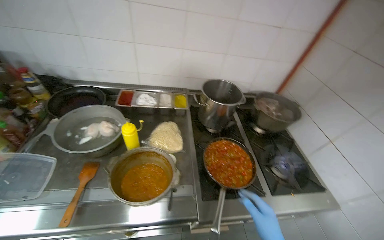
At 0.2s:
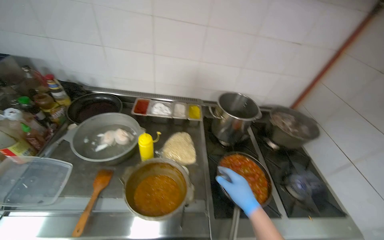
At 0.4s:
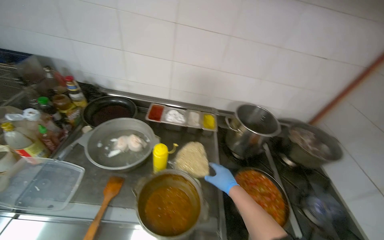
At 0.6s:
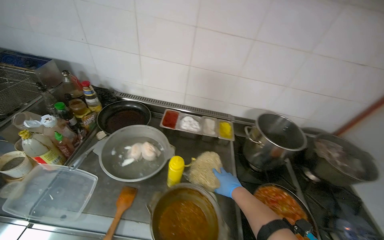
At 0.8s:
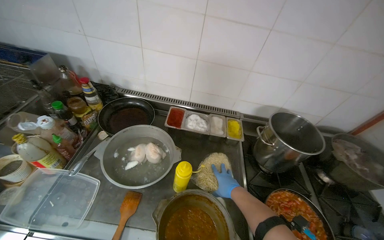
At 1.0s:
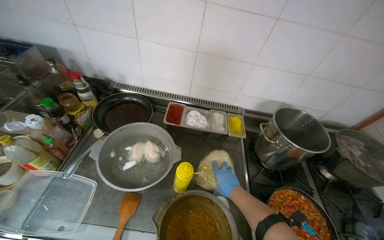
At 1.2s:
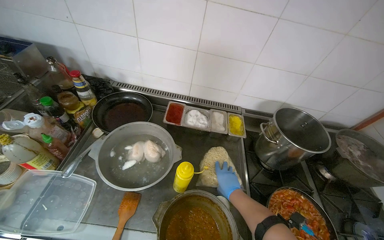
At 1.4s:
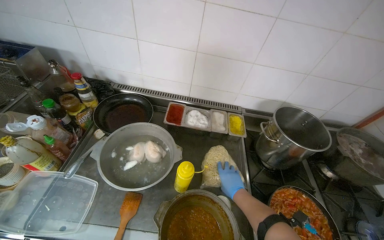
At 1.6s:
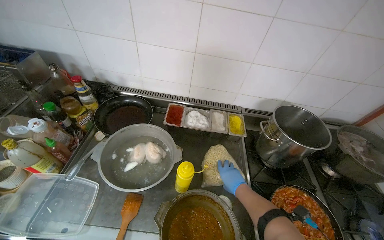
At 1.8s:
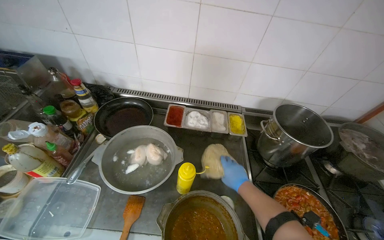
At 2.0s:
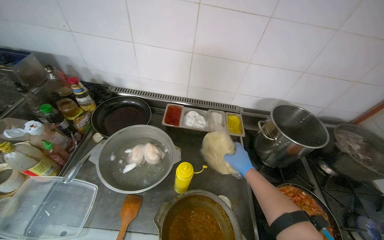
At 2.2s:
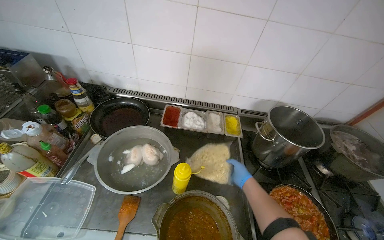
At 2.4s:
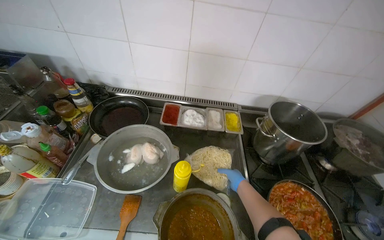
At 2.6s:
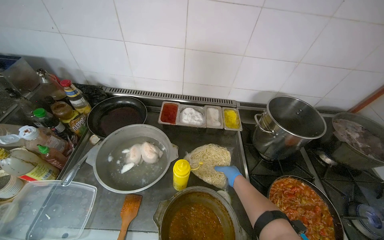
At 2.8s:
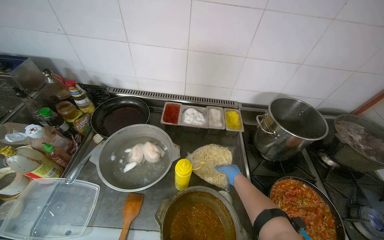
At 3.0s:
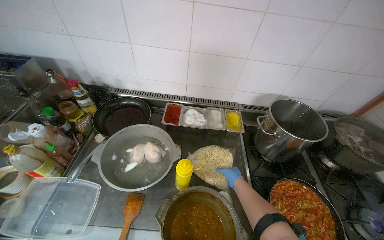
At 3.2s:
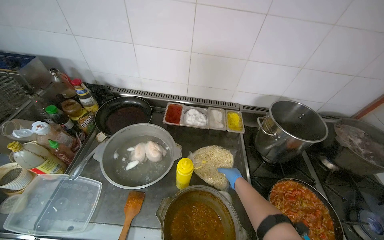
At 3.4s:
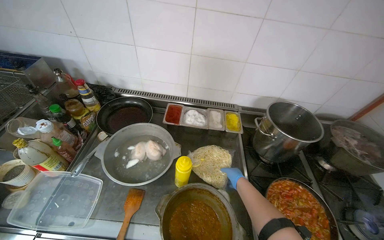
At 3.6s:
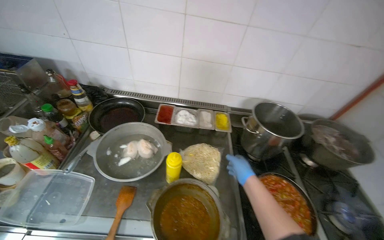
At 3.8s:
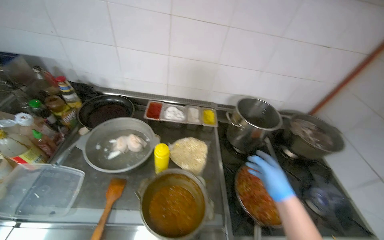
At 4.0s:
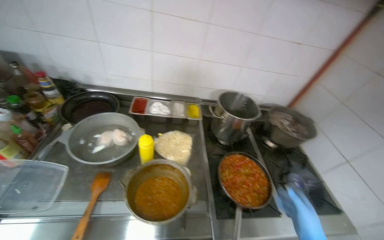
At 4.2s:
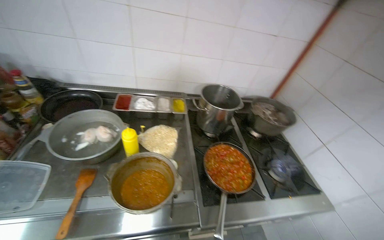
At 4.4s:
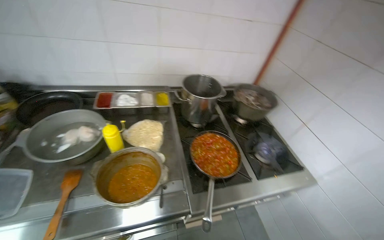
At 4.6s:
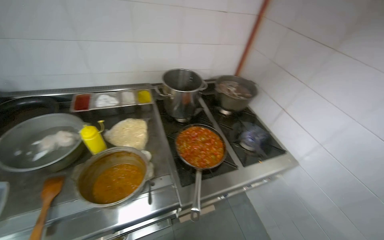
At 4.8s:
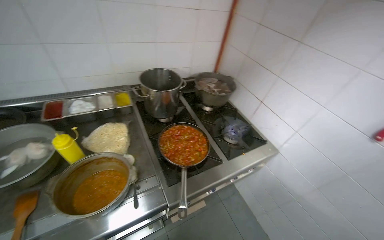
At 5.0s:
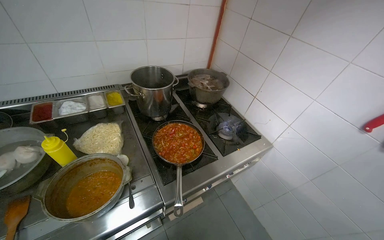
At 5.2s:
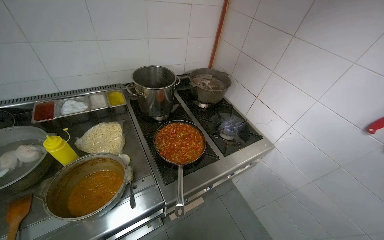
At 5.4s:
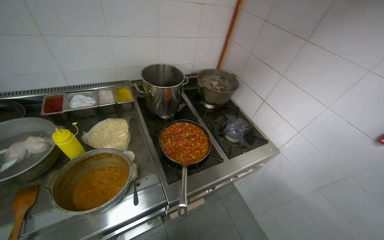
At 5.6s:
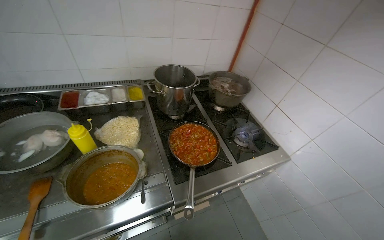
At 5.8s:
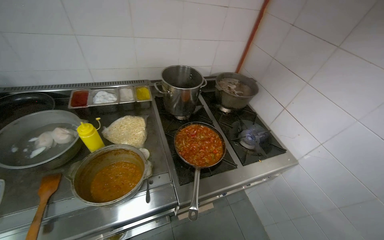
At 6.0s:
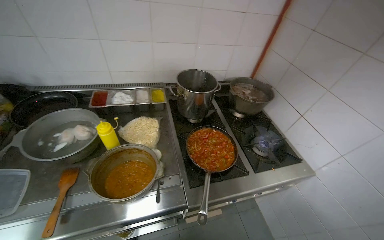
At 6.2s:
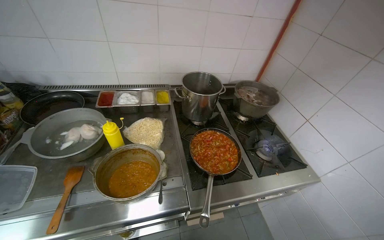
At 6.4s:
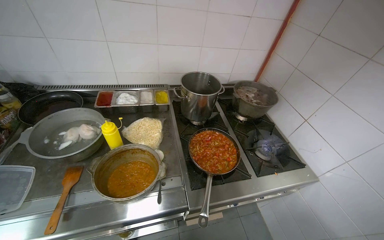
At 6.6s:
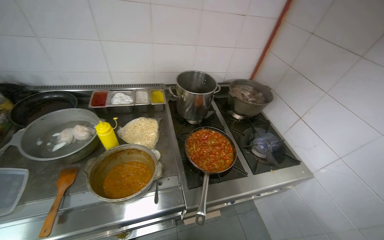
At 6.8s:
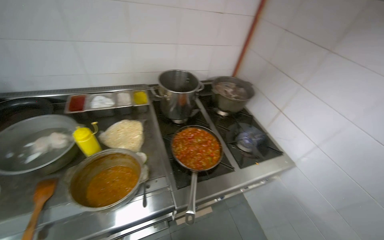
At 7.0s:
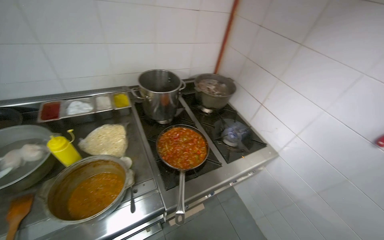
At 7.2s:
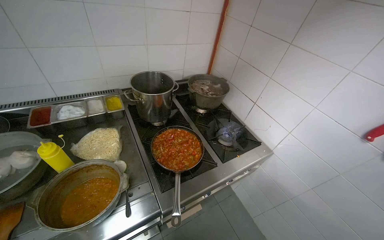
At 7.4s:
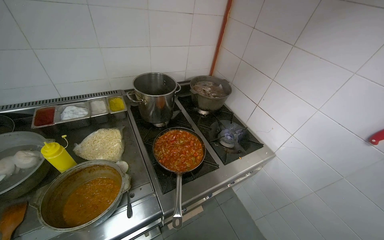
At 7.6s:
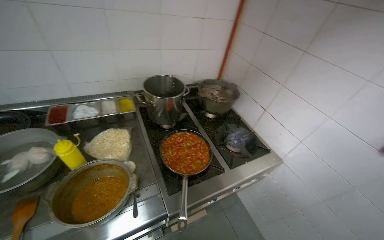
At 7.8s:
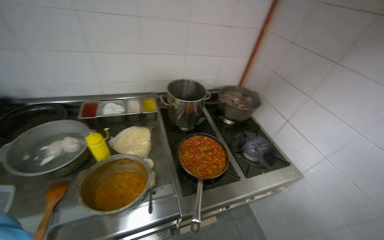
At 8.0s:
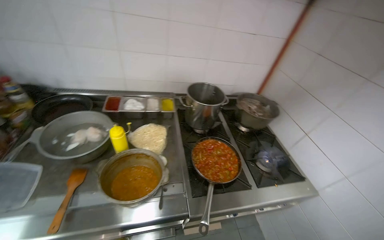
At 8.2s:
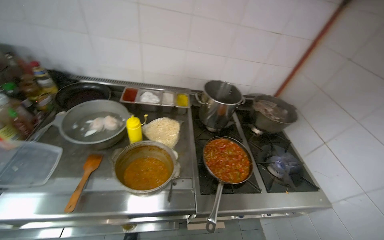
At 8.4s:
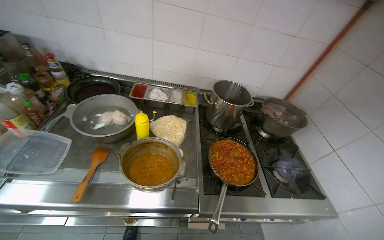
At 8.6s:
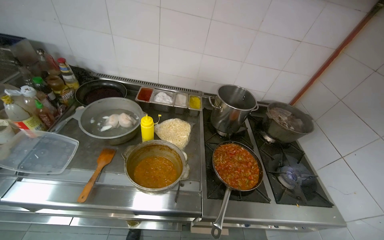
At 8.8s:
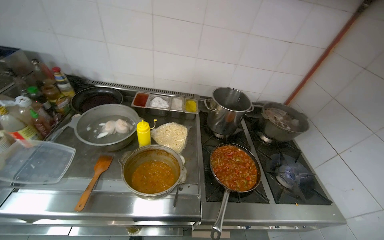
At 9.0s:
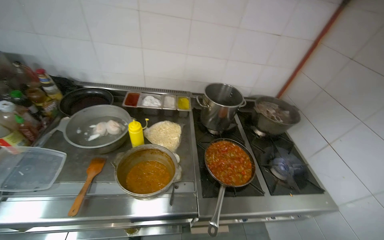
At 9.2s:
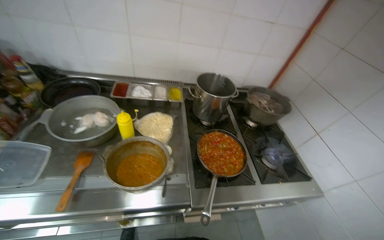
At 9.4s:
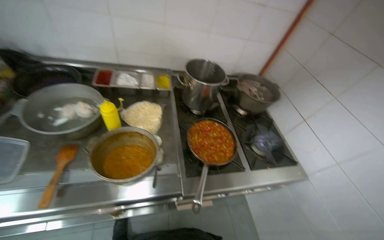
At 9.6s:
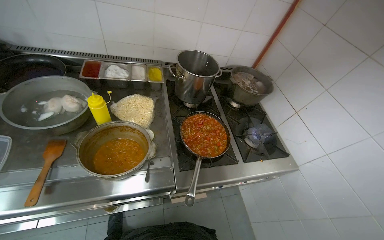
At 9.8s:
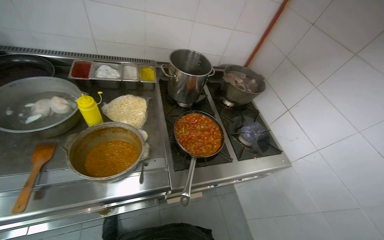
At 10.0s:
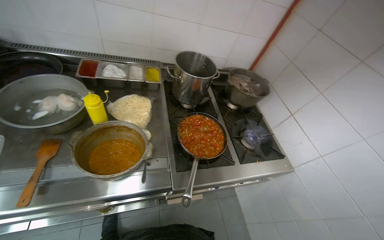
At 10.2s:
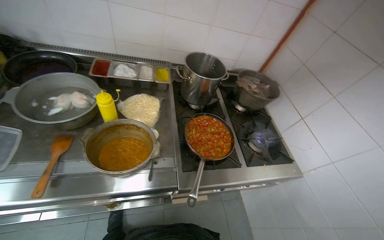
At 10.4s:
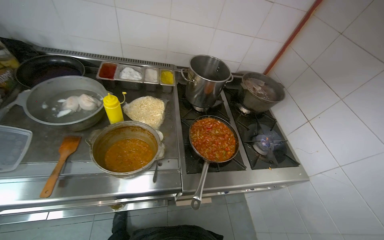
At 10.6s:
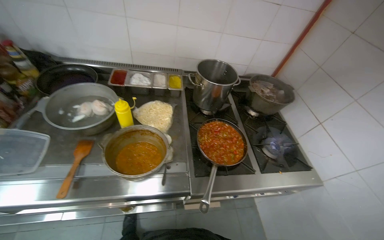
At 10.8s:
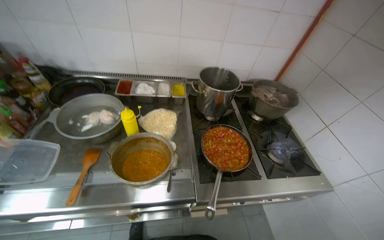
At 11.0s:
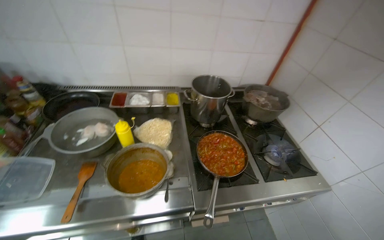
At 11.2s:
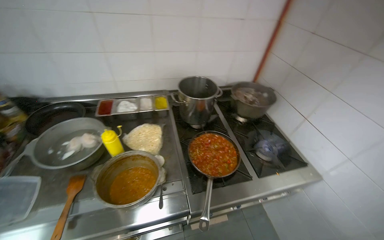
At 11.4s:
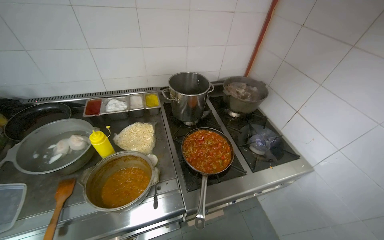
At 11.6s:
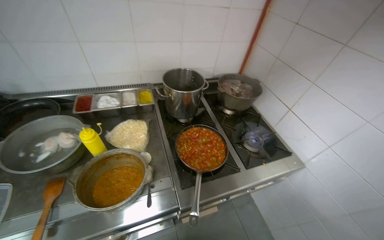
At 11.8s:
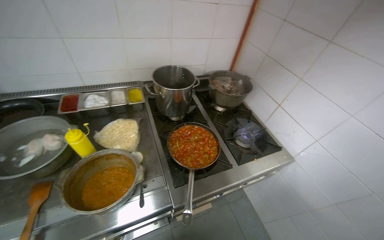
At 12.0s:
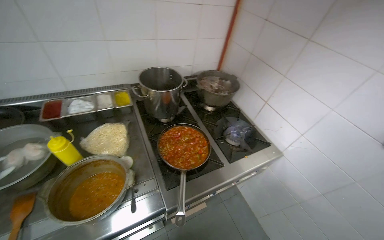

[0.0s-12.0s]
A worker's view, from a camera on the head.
Job: preparing food.
The whole recording: Taking component from refrigerator and washing vegetables. The worker takes the required component from the refrigerator, places vegetables into a dish, and washes them.
1.6s to 3.0s: The right hand shifts approximately 10 cm farther from the camera.
3.0s to 4.4s: The wearer's head swings roughly 15 degrees to the right.
7.6s to 9.0s: The head rotates about 20 degrees to the left.

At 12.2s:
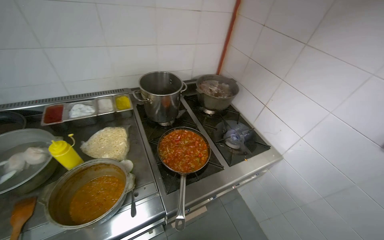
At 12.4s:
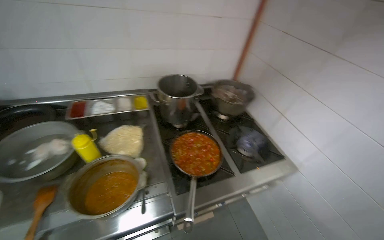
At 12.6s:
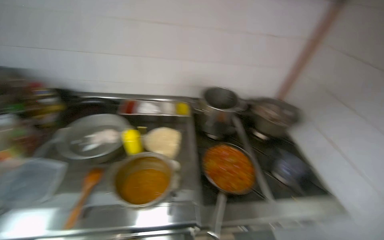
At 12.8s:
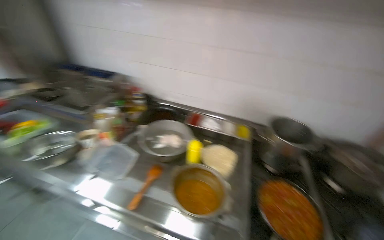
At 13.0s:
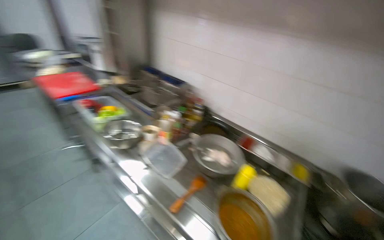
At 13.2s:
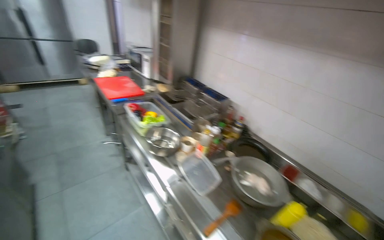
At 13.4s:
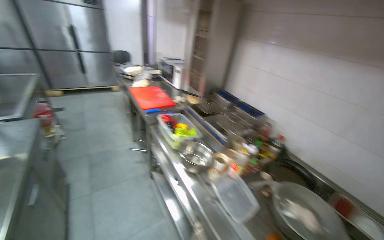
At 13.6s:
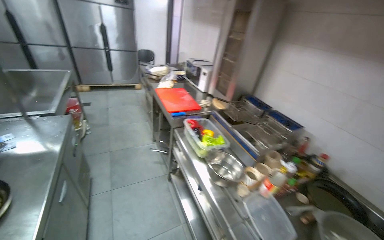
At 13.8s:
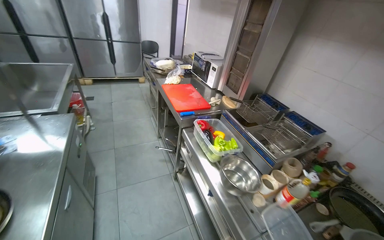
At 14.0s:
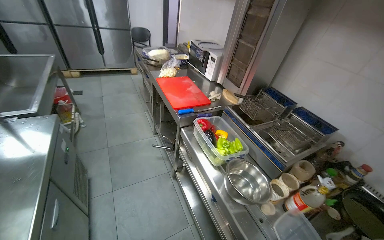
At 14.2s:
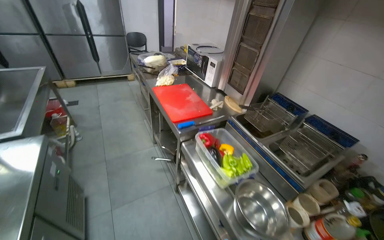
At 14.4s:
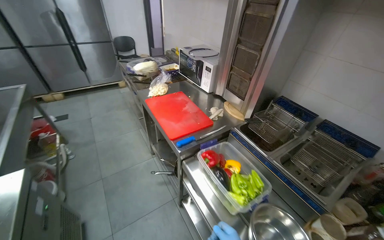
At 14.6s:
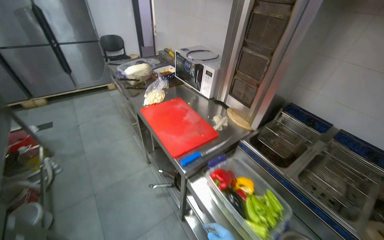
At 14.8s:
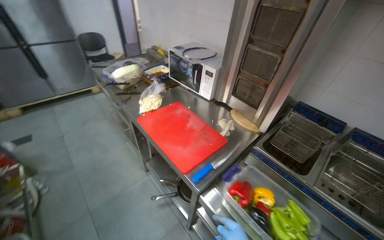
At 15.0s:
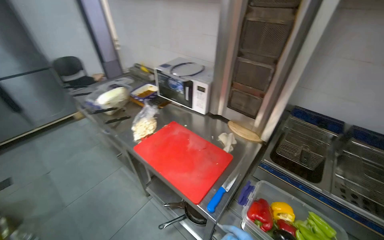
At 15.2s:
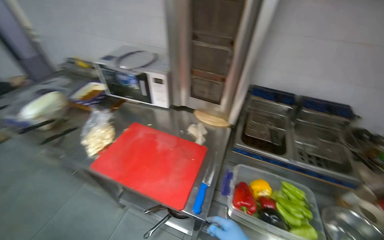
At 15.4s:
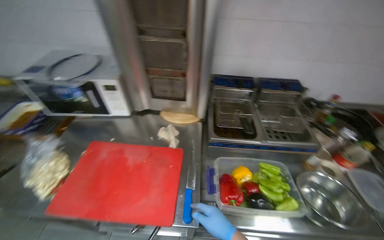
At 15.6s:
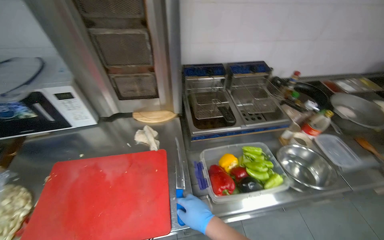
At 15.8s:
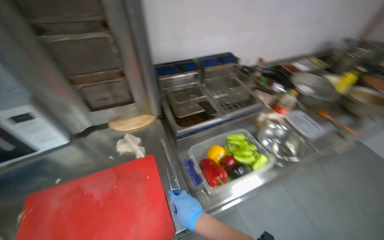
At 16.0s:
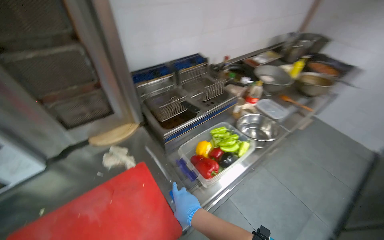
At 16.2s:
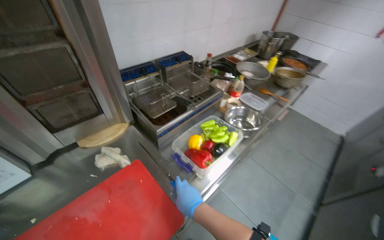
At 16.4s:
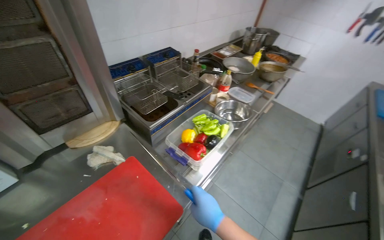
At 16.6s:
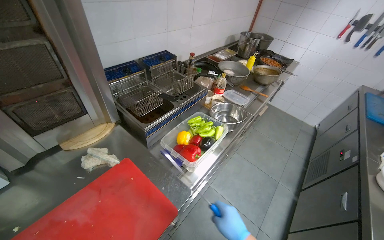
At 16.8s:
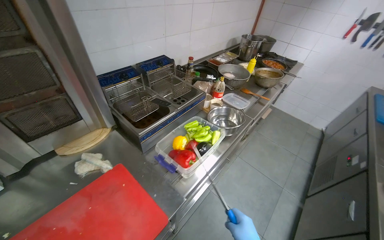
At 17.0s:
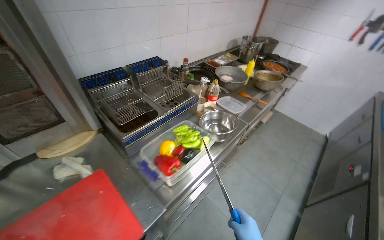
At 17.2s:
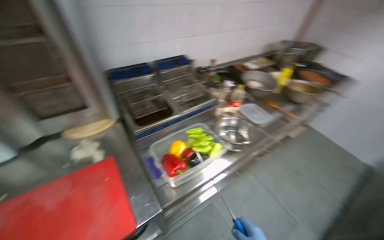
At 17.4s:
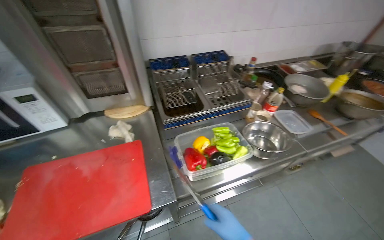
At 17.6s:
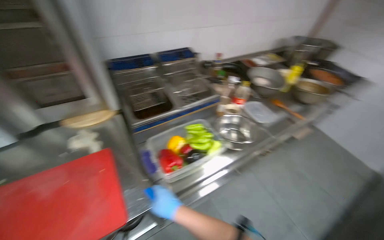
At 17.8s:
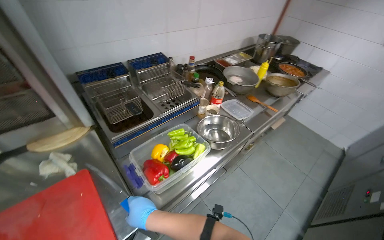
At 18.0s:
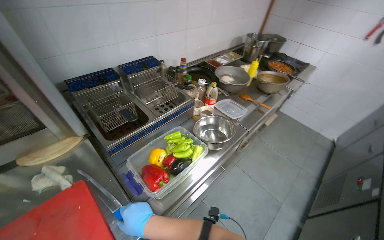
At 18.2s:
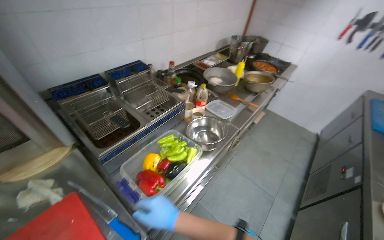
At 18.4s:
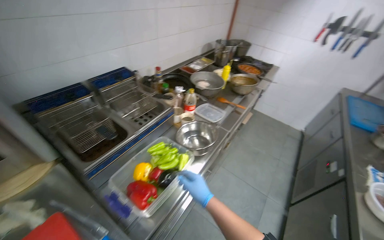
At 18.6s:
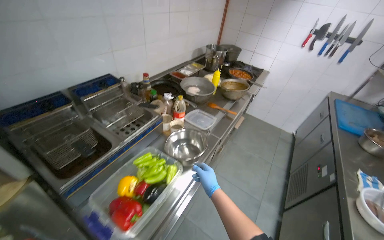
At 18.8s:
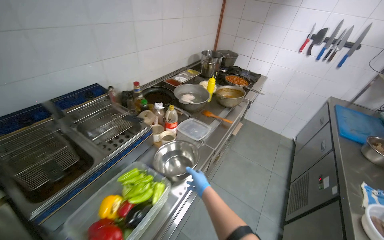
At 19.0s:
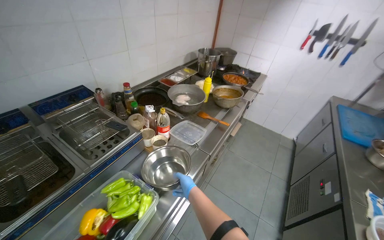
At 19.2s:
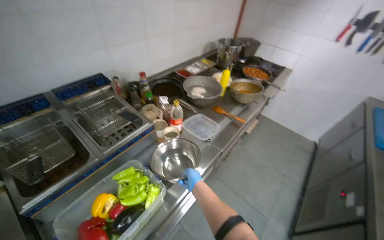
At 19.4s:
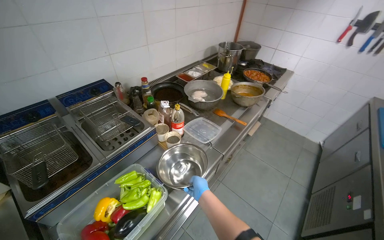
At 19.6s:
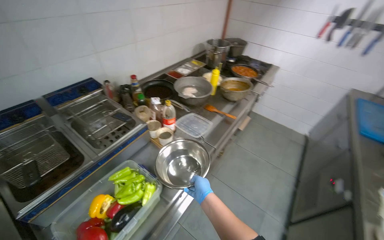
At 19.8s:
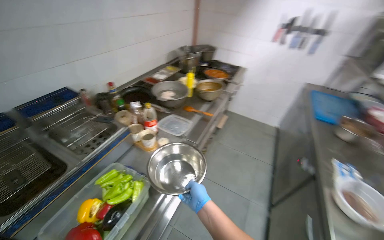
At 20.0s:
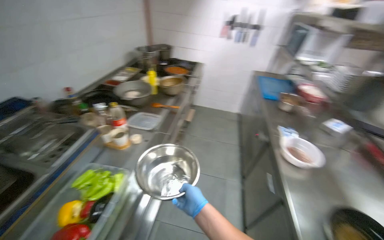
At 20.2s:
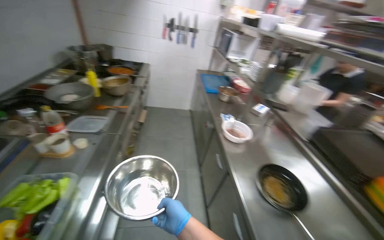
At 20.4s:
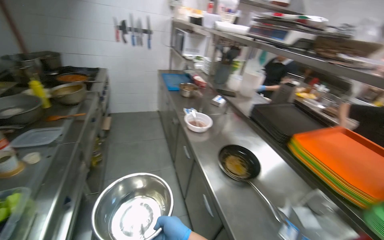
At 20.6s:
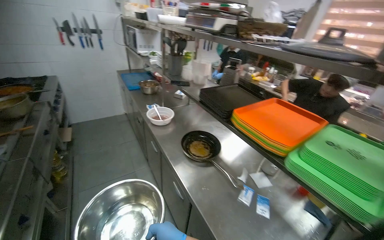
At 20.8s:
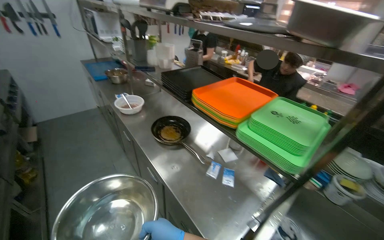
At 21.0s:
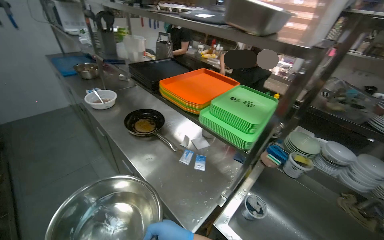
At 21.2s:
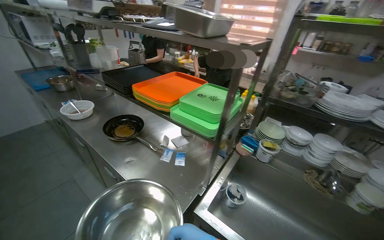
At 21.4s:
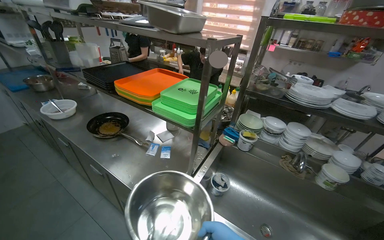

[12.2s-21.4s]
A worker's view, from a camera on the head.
Job: preparing food.
The whole recording: Taking component from refrigerator and washing vegetables. The worker takes the required component from the refrigerator, places vegetables into a dish, and washes them.
12.2s to 13.8s: The camera travels some 80 cm. The head rotates roughly 90 degrees to the left. The camera pitches upward, by approximately 20 degrees.
13.8s to 15.2s: The head travels some 90 cm. The head turns to the right by some 45 degrees.
15.2s to 16.8s: The wearer looks roughly 70 degrees further to the right.
18.4s to 19.8s: The right hand moves roughly 20 cm farther from the camera and comes back.
19.8s to 21.4s: The camera is carried roughly 90 cm. The wearer looks about 85 degrees further to the right.
